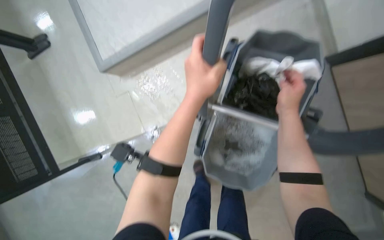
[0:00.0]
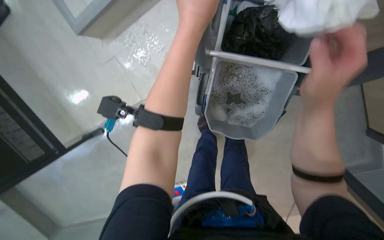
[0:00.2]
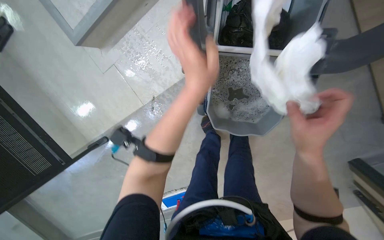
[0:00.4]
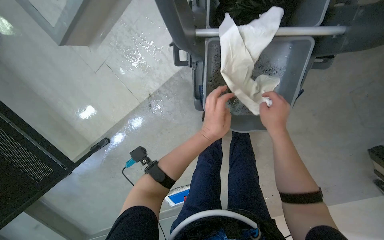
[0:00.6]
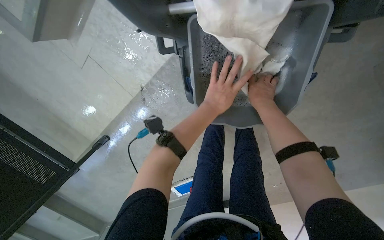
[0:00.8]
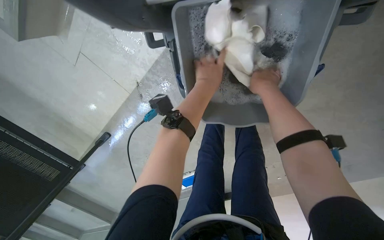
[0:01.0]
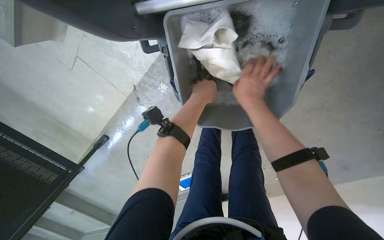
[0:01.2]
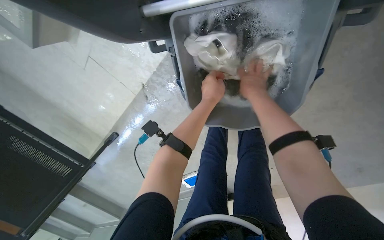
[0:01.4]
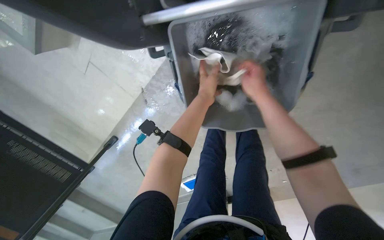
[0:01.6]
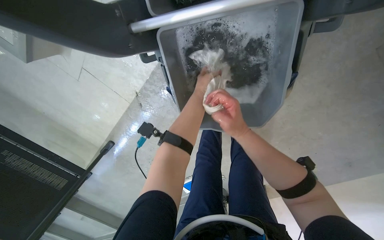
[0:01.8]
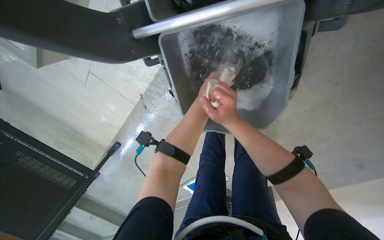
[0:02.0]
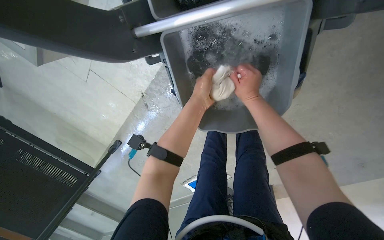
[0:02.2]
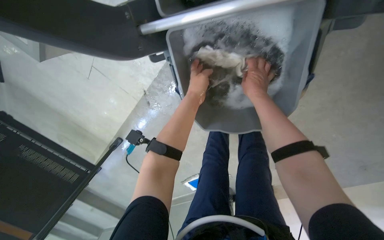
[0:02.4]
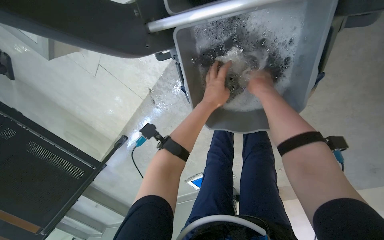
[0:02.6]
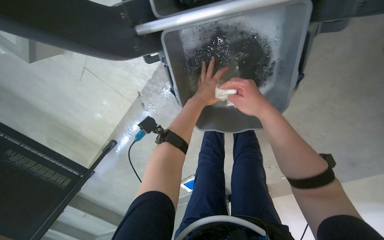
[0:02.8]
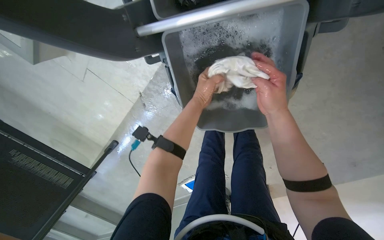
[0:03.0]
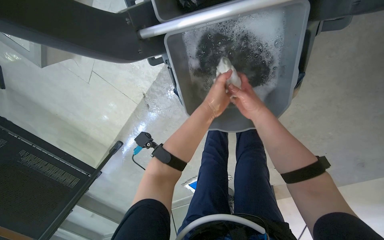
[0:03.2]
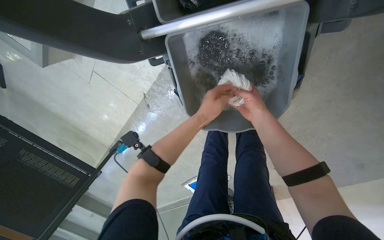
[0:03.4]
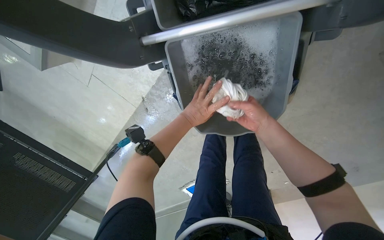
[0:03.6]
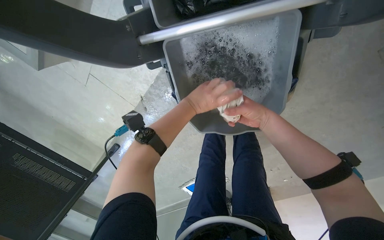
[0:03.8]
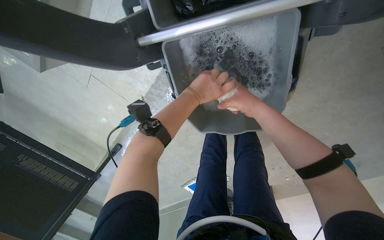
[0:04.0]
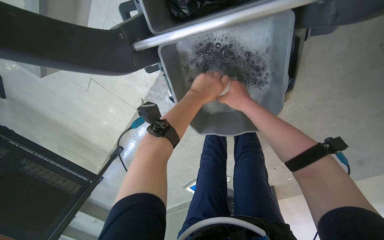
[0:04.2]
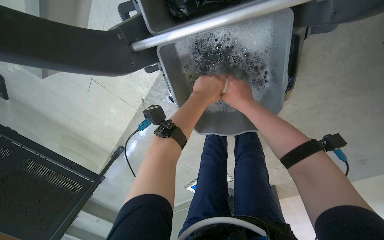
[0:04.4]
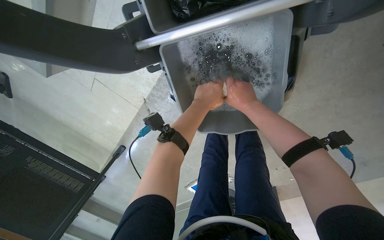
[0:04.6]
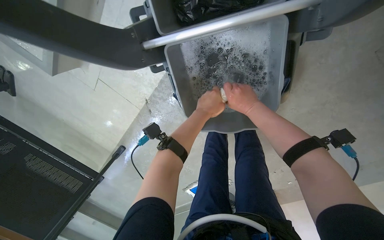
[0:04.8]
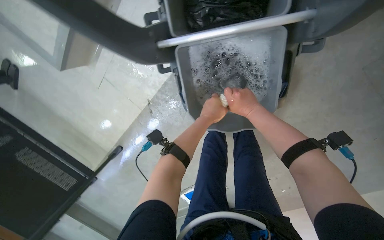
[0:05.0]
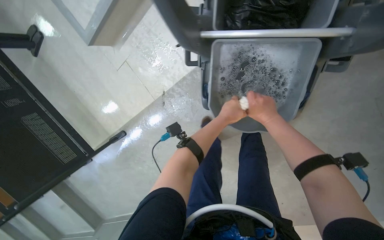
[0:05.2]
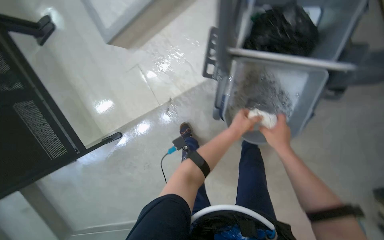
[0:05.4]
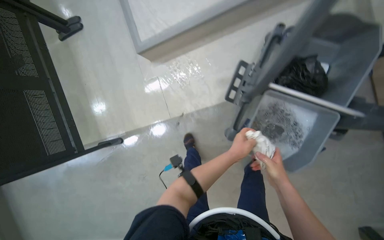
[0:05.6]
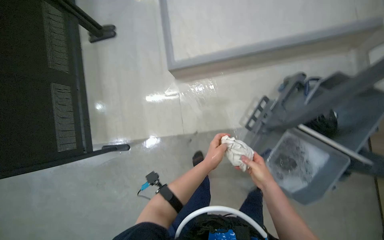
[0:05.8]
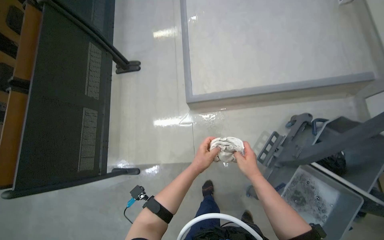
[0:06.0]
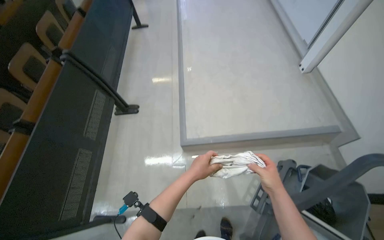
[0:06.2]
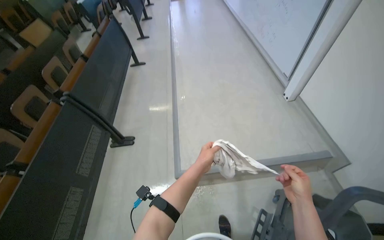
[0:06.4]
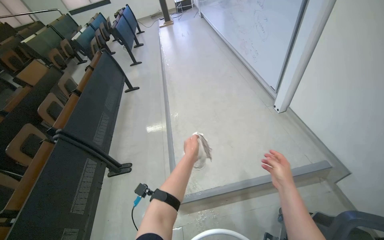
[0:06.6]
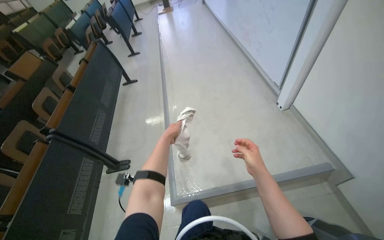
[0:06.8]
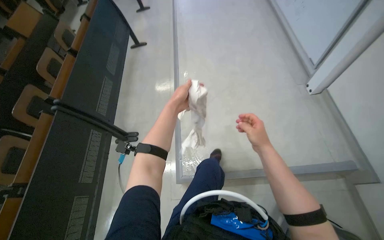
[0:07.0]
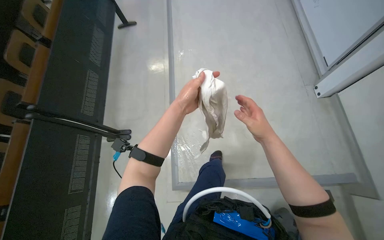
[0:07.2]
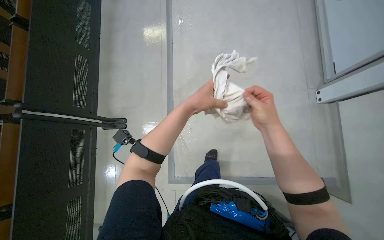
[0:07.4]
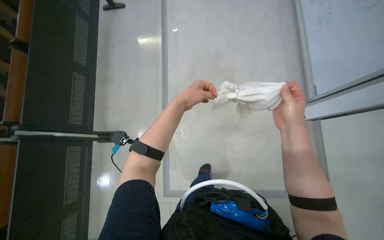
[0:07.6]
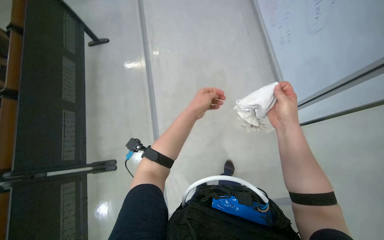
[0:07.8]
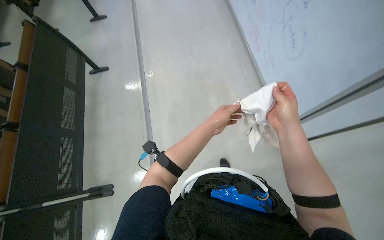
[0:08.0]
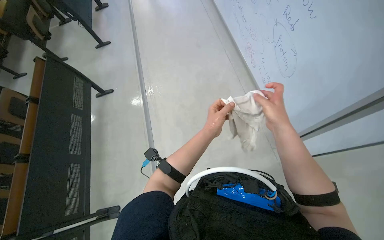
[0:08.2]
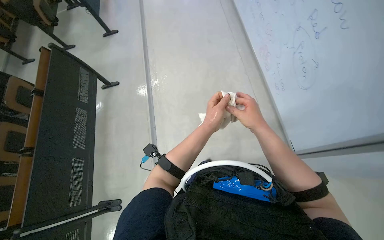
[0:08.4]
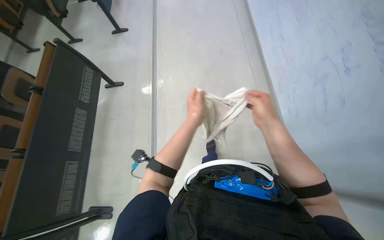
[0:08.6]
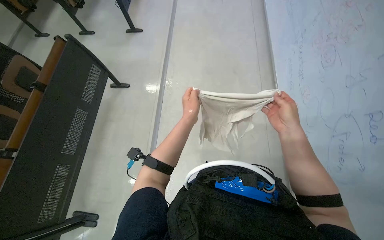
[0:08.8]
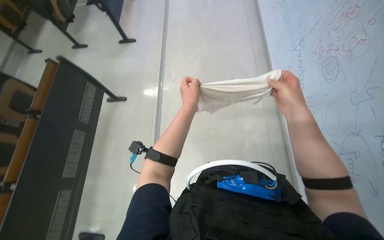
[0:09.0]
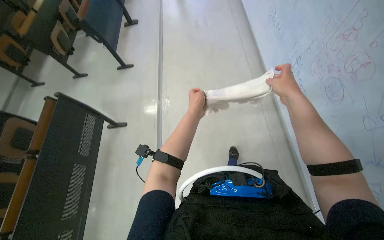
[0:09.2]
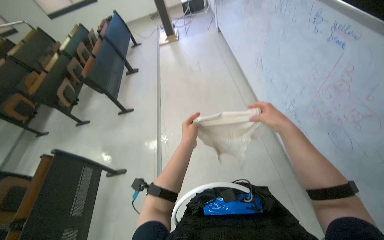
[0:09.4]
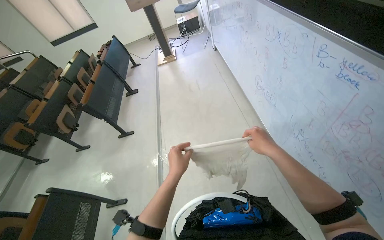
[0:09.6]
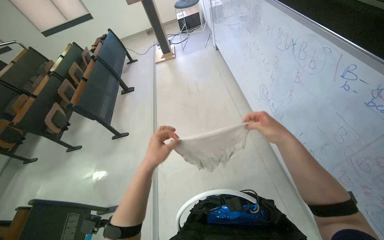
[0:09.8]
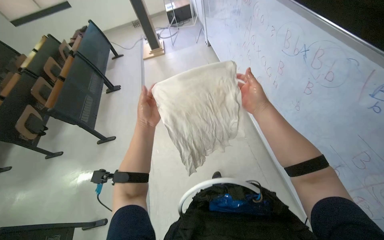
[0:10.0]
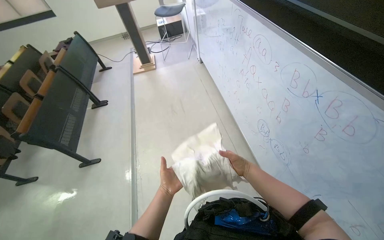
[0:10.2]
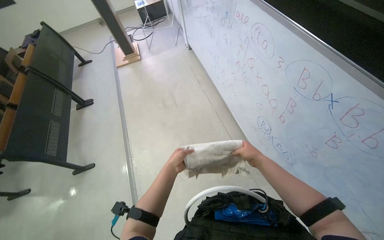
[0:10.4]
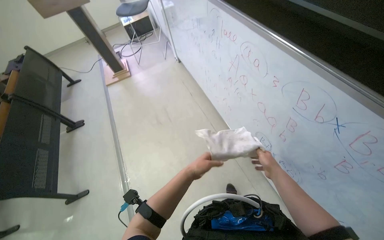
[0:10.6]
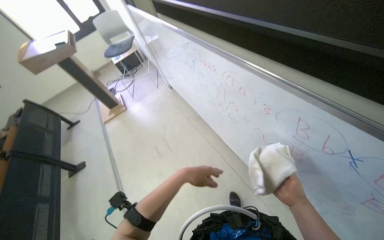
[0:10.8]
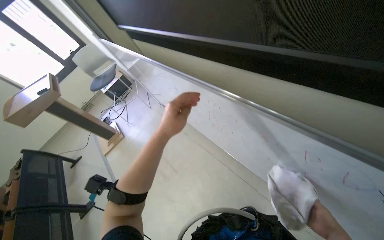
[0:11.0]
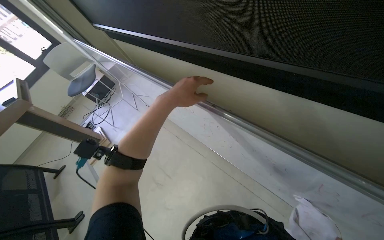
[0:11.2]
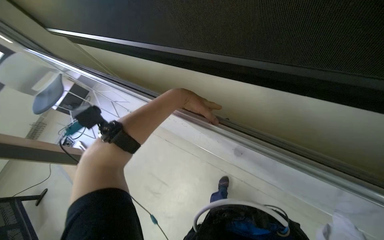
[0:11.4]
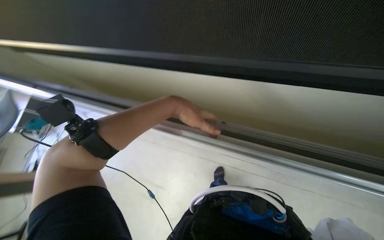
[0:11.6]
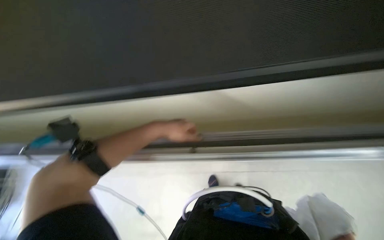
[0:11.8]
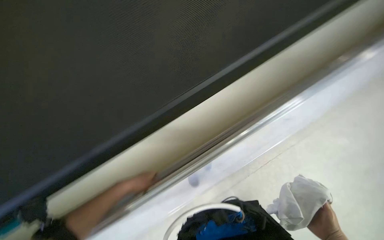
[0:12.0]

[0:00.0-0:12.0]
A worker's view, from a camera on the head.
Job: wiping surfaces.
The whole recording: Preparing and cleaning whiteboard. The worker continues cleaning the whiteboard with a cloth.
0:00.0 to 0:01.6: The view tilts about 25 degrees downward.
0:01.6 to 0:03.0: The right hand swings nearer and farther, approximately 15 cm each way, with 2 reversals.
0:04.4 to 0:06.0: The head travels approximately 80 cm. The view tips upward by some 35 degrees. The scene turns about 45 degrees clockwise in the picture.
0:06.0 to 0:07.6: The head travels roughly 70 cm.
0:07.6 to 0:09.0: The wearer looks approximately 20 degrees further upward.
0:09.0 to 0:10.4: The camera is carried roughly 1 m. The view tips upward by approximately 10 degrees.
0:10.4 to 0:12.0: The camera travels some 60 cm. The wearer's head swings roughly 45 degrees to the right.

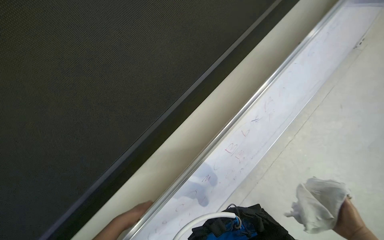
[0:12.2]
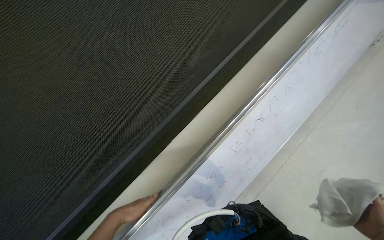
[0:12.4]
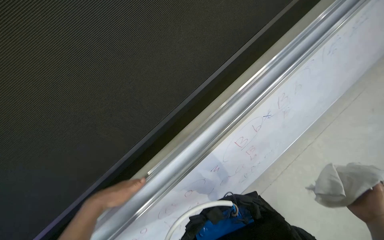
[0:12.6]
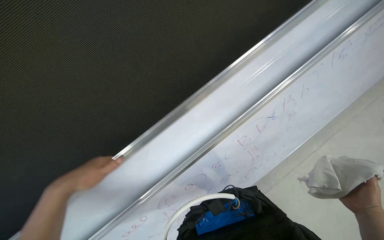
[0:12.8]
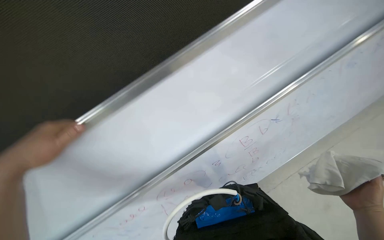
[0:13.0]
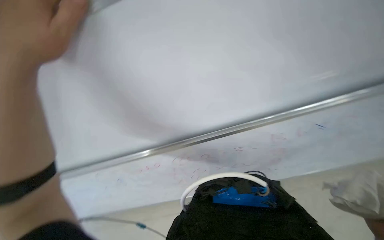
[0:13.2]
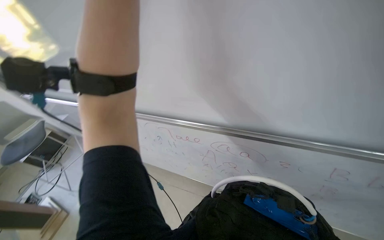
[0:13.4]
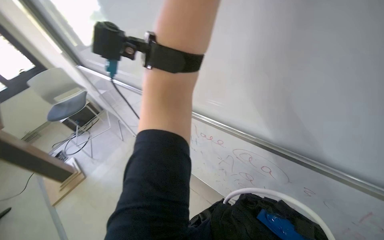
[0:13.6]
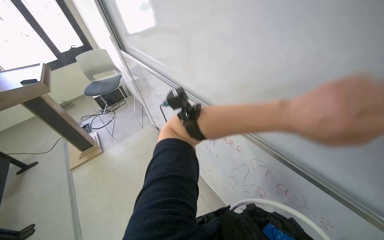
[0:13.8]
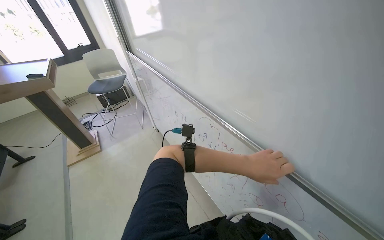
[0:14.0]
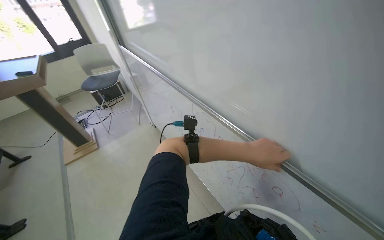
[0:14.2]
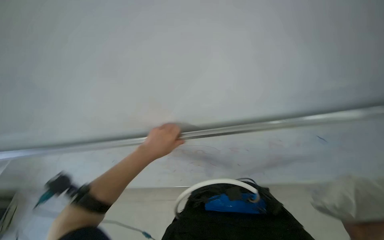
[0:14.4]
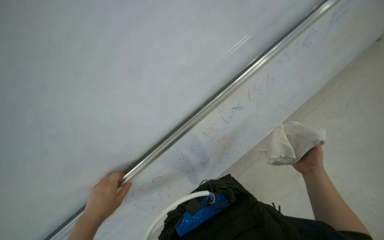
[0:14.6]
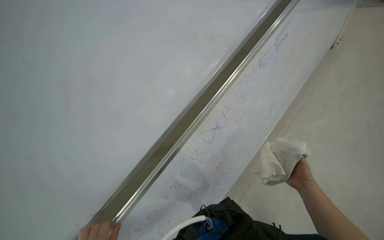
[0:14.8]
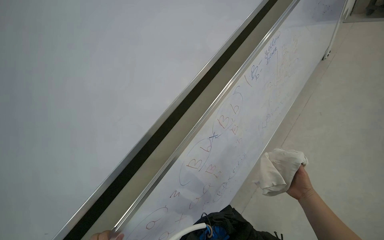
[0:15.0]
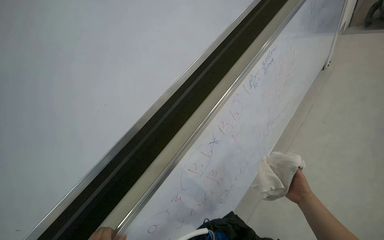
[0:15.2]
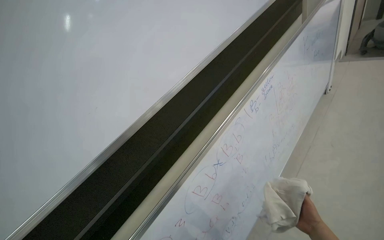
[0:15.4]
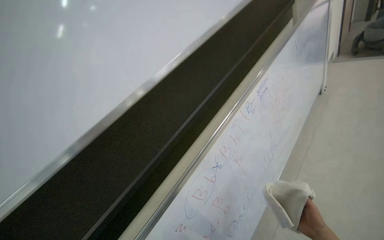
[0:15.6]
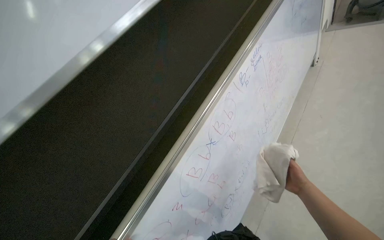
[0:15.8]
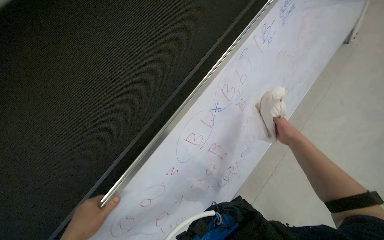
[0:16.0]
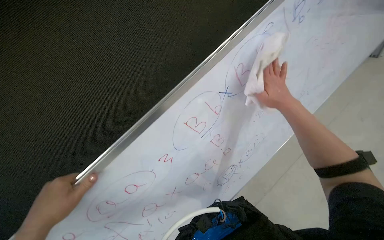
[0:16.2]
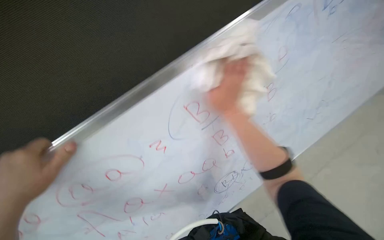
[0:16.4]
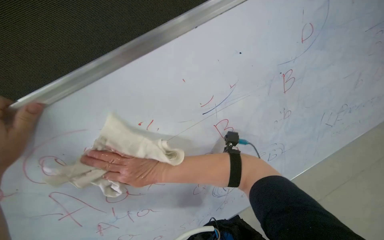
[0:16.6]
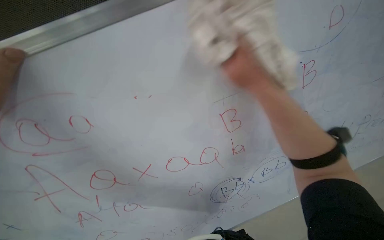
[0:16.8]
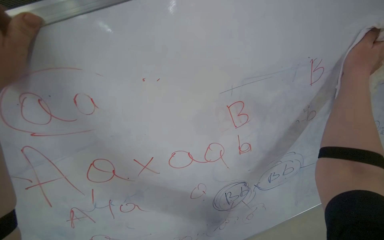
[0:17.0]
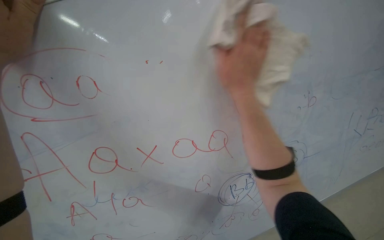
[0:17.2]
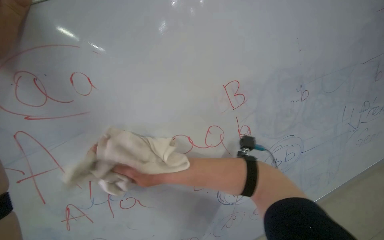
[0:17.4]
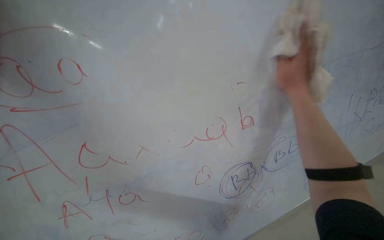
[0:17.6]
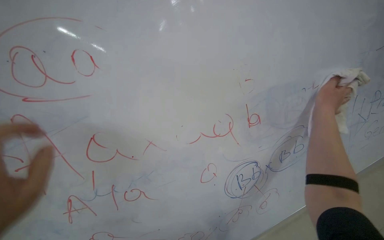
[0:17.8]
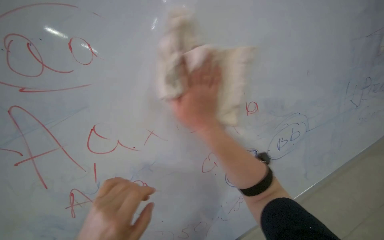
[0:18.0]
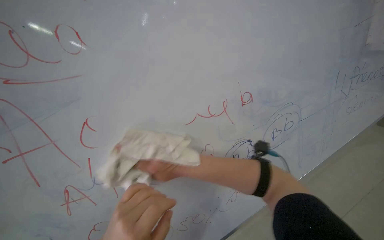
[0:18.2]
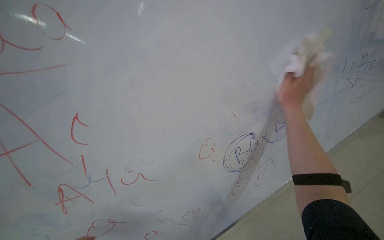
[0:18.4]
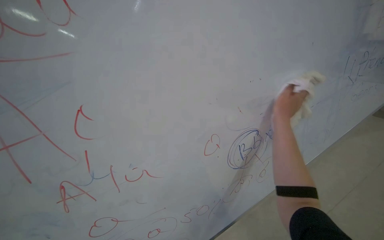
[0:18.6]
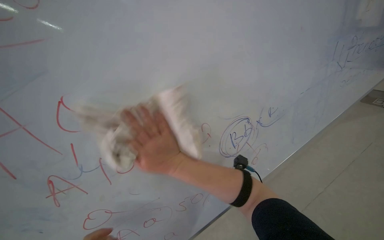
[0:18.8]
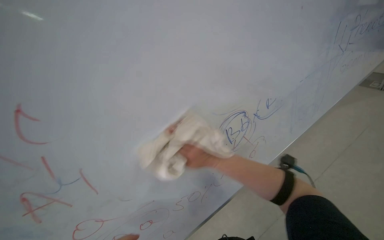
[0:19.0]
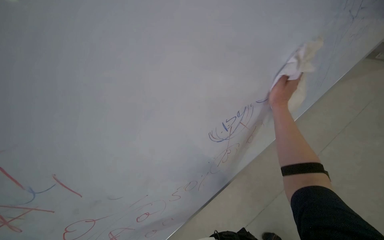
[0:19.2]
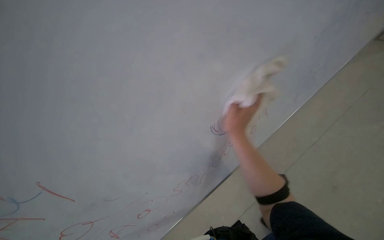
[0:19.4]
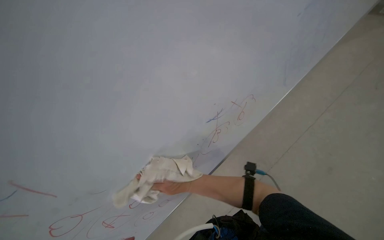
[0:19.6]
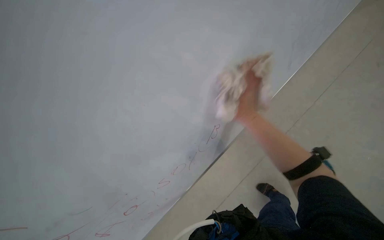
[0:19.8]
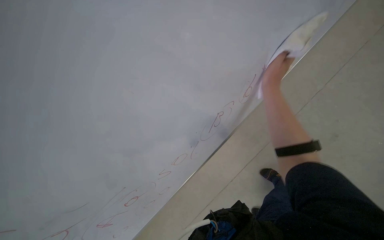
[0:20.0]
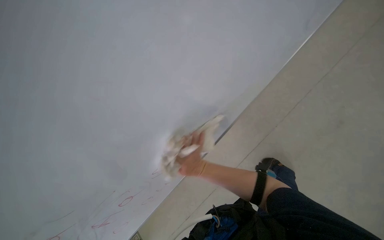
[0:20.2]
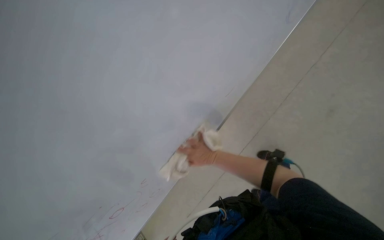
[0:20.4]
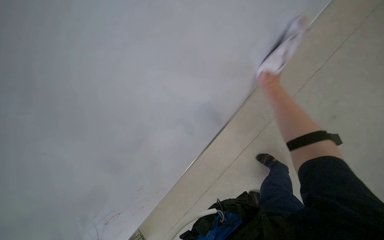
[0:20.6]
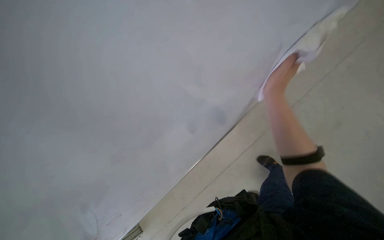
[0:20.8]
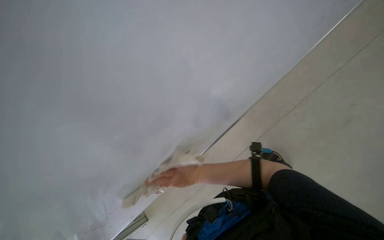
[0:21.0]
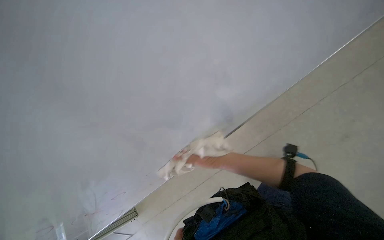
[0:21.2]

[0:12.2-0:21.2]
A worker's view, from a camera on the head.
Job: wiping surfaces.
The whole recording: Preparing and cleaning whiteboard. The worker continues cleaning the whiteboard with a cloth.
0:12.2 to 0:13.8: The head turns to the left by some 85 degrees. The view tilts approximately 15 degrees downward.
0:13.8 to 0:15.2: The wearer looks some 20 degrees further to the right. The wearer looks roughly 20 degrees further upward.
0:18.2 to 0:19.8: The view tilts roughly 15 degrees downward.
